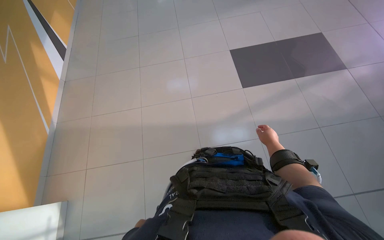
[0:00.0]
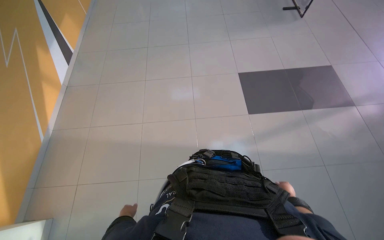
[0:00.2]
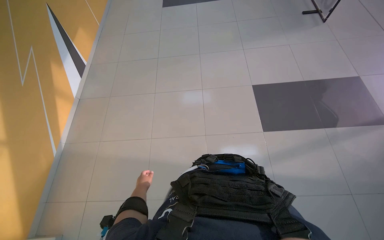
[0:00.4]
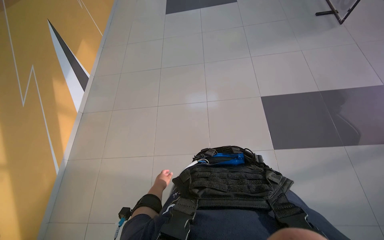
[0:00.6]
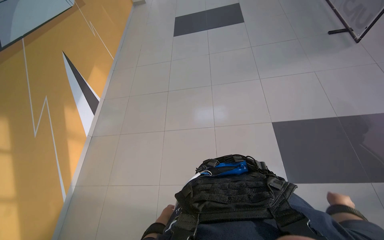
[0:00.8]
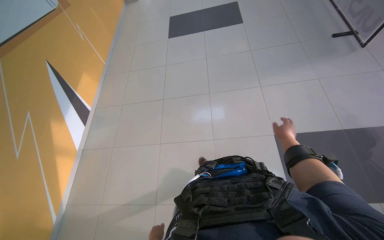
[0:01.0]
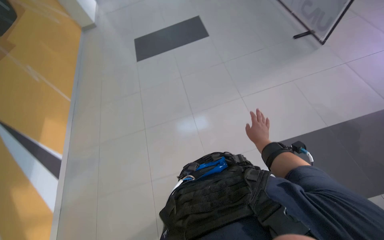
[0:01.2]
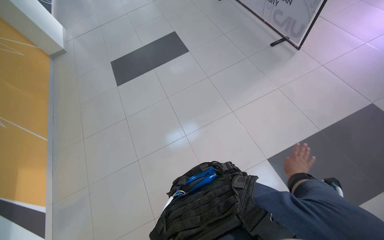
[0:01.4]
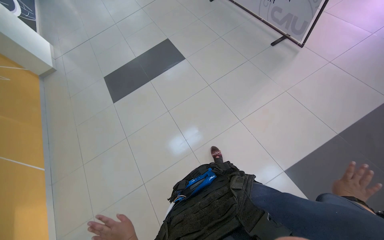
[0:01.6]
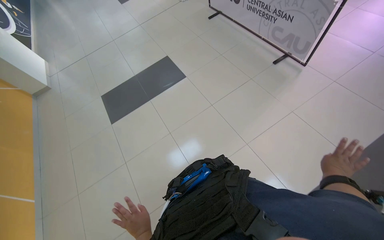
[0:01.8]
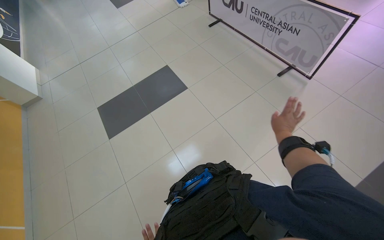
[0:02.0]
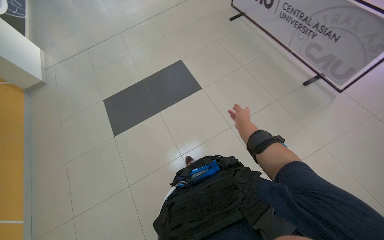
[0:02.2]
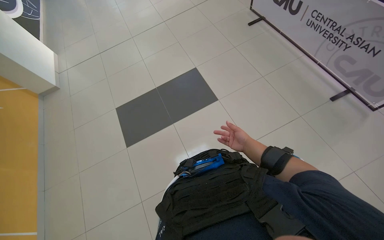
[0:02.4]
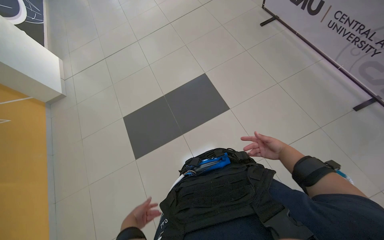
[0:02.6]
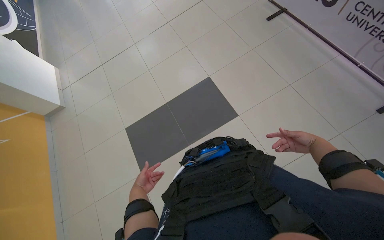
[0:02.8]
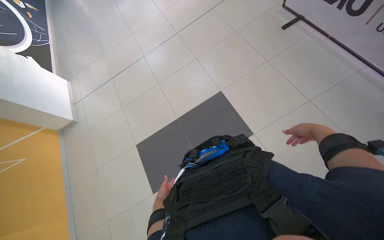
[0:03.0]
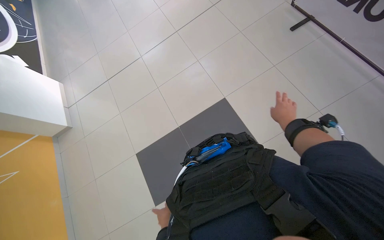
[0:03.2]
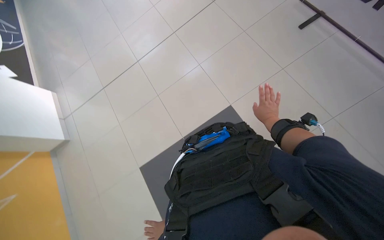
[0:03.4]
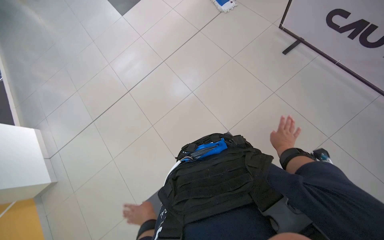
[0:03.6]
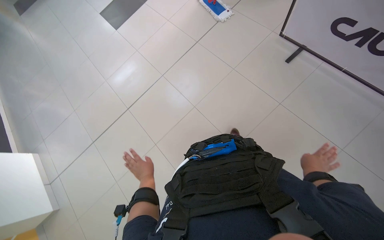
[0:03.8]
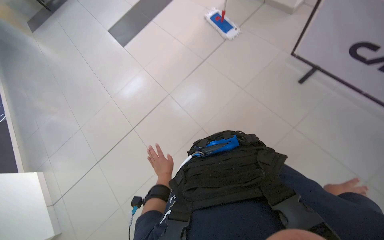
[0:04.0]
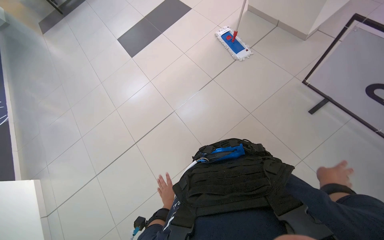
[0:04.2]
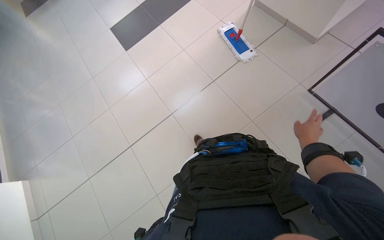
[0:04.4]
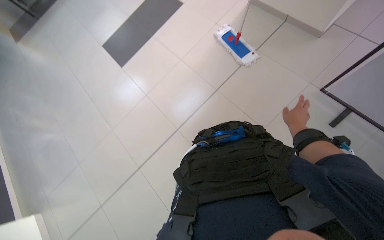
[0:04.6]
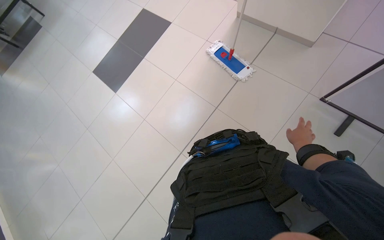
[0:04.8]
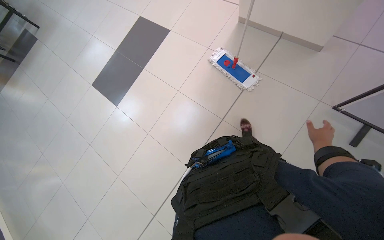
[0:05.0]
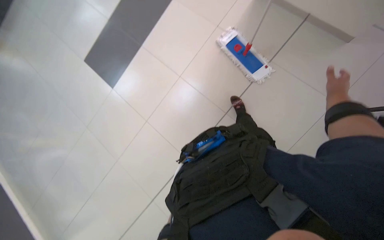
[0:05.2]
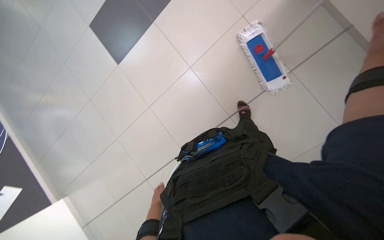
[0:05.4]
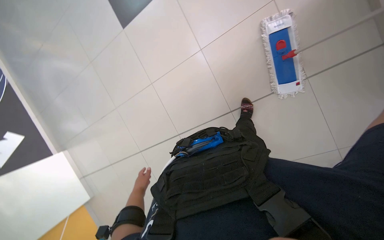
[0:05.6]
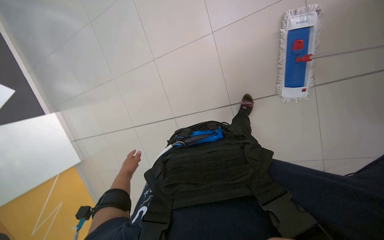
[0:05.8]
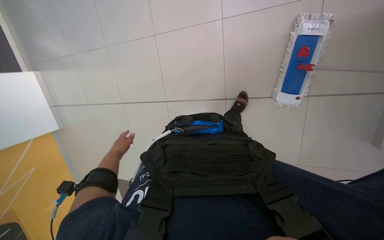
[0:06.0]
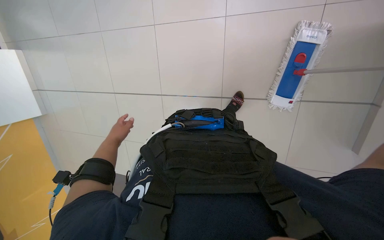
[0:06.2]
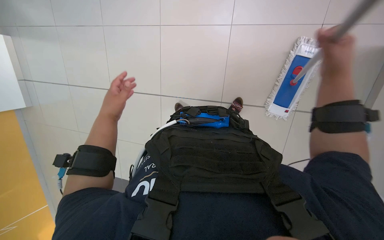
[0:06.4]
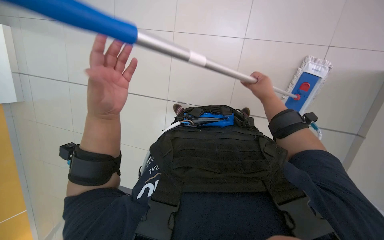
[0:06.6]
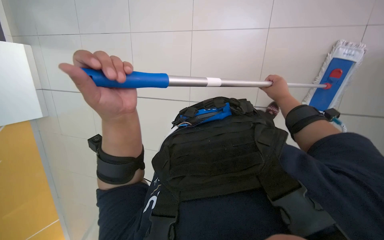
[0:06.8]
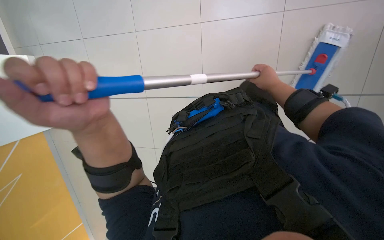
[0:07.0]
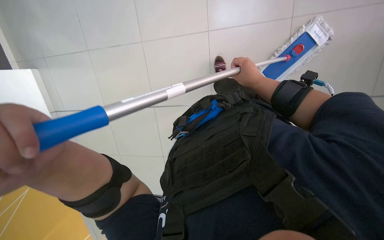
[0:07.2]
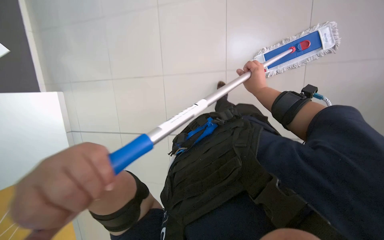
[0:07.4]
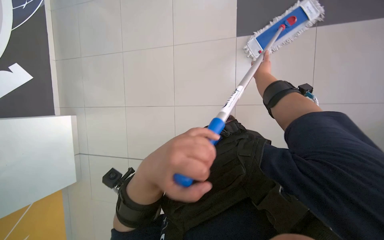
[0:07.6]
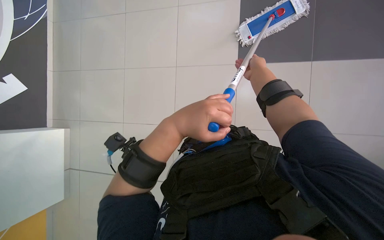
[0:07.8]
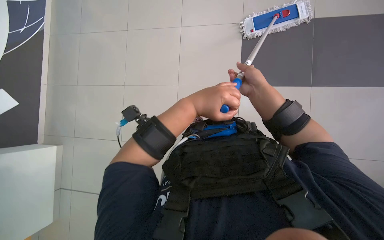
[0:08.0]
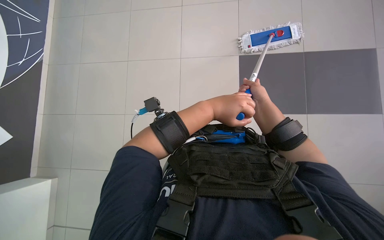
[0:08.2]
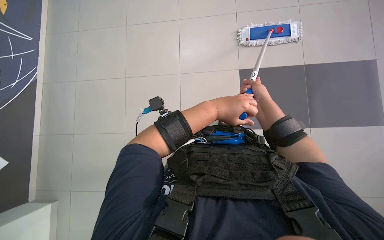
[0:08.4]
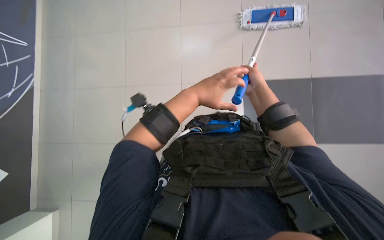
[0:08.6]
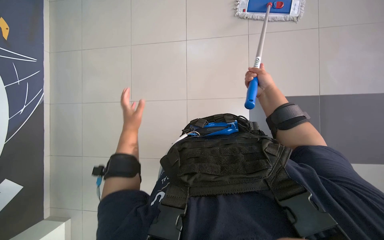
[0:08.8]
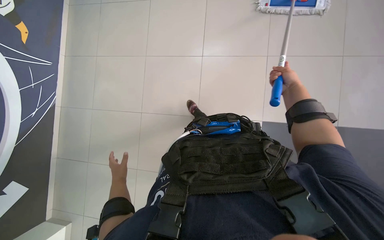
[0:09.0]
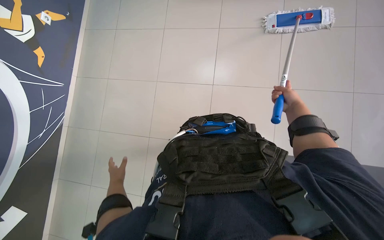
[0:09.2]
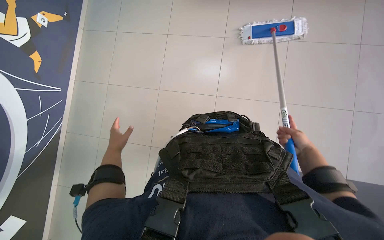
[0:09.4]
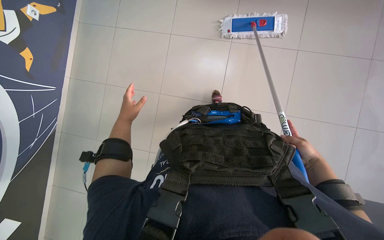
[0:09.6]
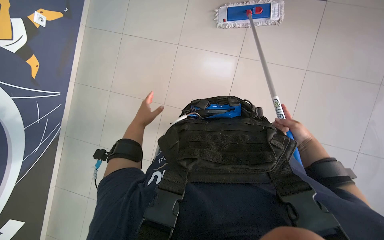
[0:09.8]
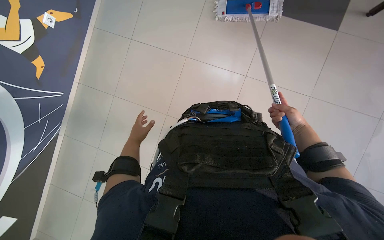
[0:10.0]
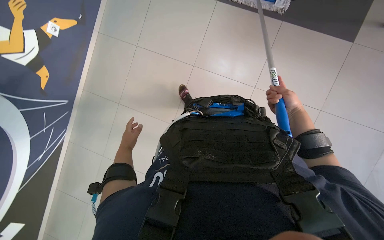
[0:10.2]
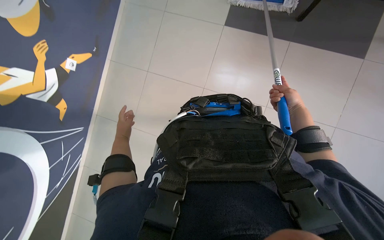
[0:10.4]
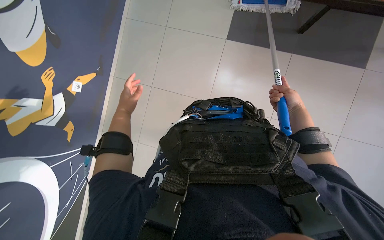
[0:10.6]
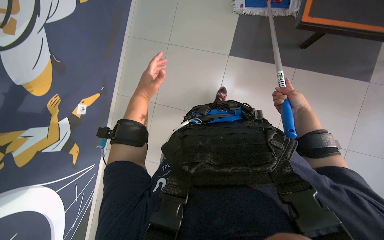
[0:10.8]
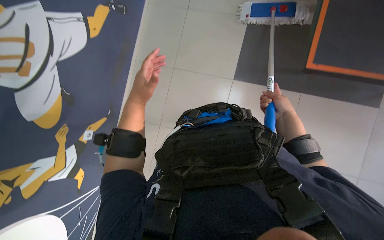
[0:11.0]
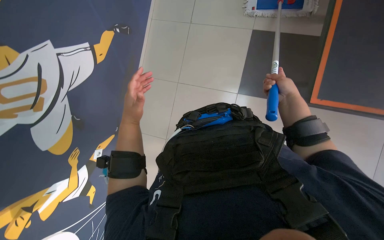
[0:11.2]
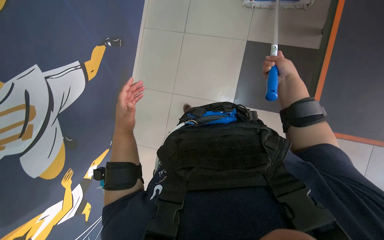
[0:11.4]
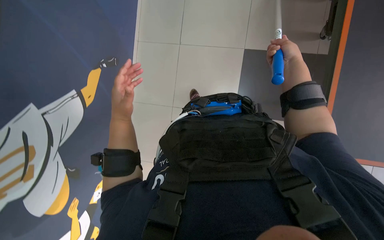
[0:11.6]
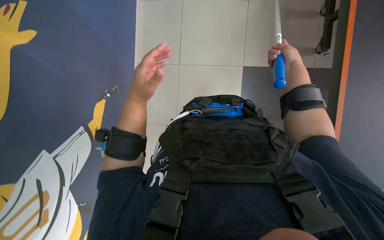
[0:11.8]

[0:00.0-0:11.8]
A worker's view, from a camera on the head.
Job: preparing cleaning supplies.
The whole recording: Changing mop and preparing. The worker puts away the used mop, wrings it, and picks up a new mop from the cart.
0.0 to 1.4 s: The camera is carried some 1.5 m.
1.4 to 3.0 s: The wearer moves roughly 1.5 m.
3.0 to 4.4 s: The head travels some 1.5 m.
4.4 to 6.0 s: The camera travels some 90 cm. The view tilts roughly 35 degrees downward. The scene rotates clockwise by some 30 degrees.
6.0 to 7.4 s: The left hand heads nearer to the camera and to the right, covering some 35 cm.
8.8 to 10.4 s: The left hand swings up and down the picture, roughly 25 cm each way, with 2 reversals. The right hand goes approximately 15 cm to the right, and reaches approximately 20 cm down the picture, then returns.
10.4 to 11.8 s: The head travels approximately 50 cm. The camera pitches upward, by approximately 15 degrees. The scene turns about 30 degrees counterclockwise in the picture.

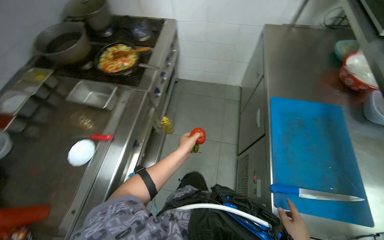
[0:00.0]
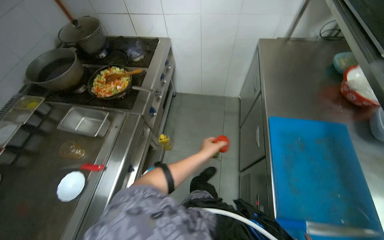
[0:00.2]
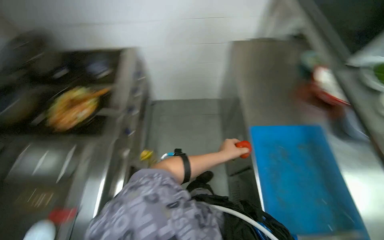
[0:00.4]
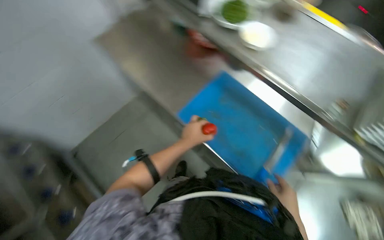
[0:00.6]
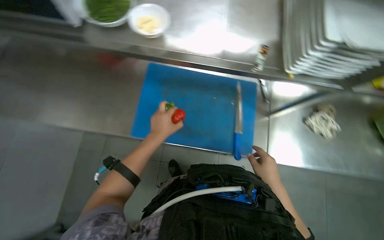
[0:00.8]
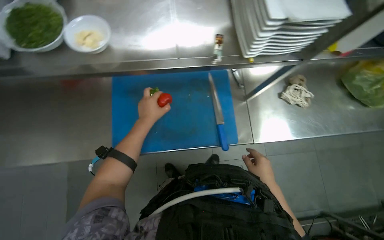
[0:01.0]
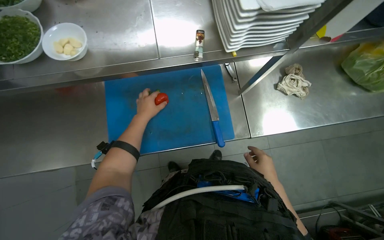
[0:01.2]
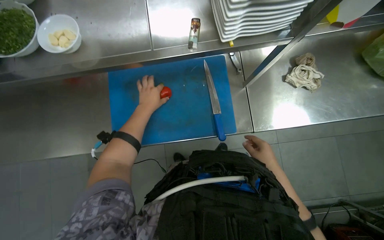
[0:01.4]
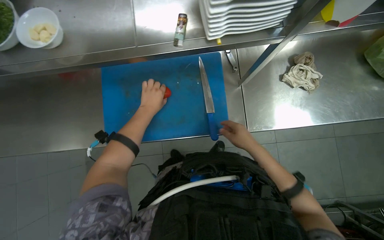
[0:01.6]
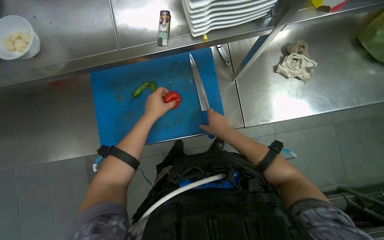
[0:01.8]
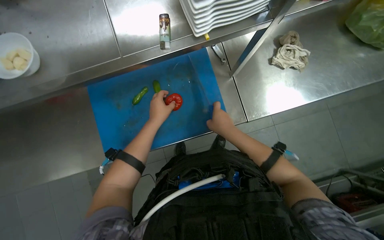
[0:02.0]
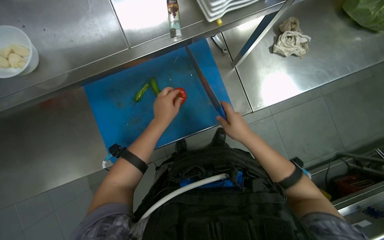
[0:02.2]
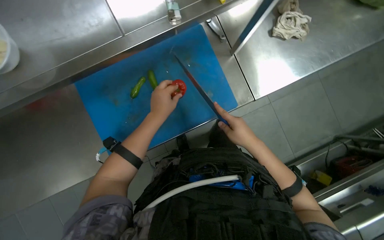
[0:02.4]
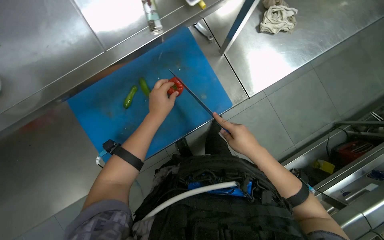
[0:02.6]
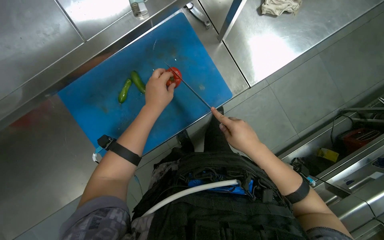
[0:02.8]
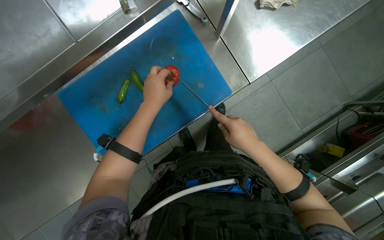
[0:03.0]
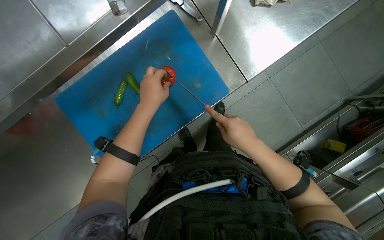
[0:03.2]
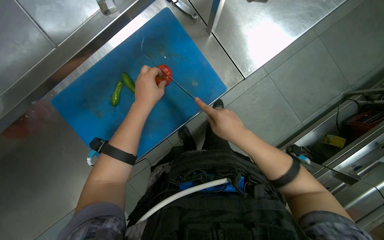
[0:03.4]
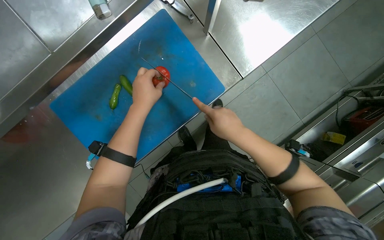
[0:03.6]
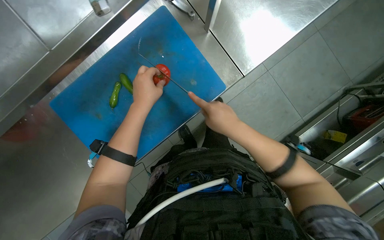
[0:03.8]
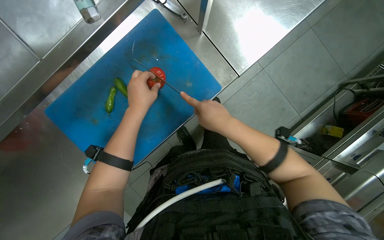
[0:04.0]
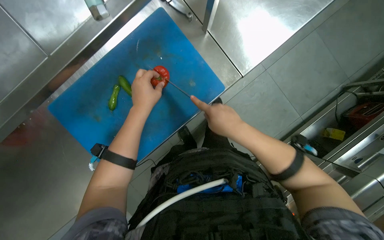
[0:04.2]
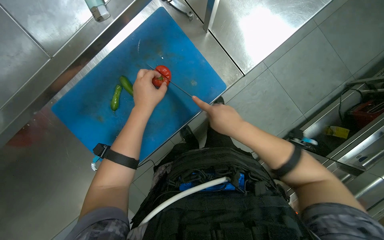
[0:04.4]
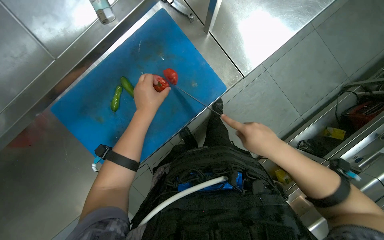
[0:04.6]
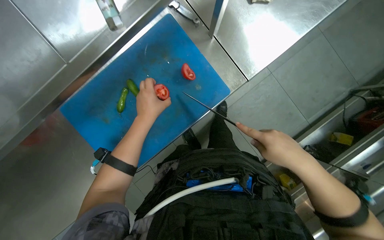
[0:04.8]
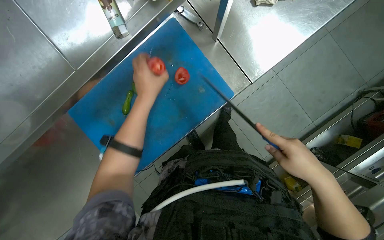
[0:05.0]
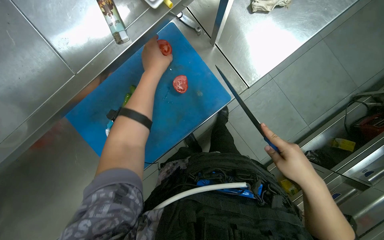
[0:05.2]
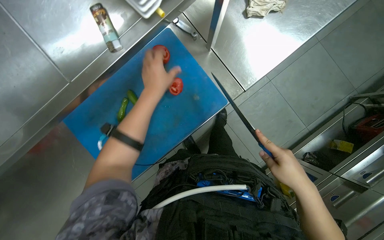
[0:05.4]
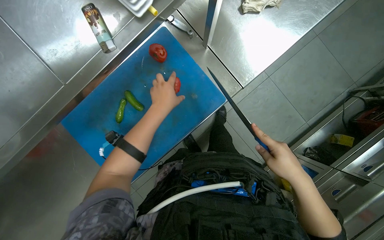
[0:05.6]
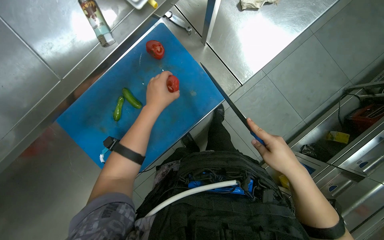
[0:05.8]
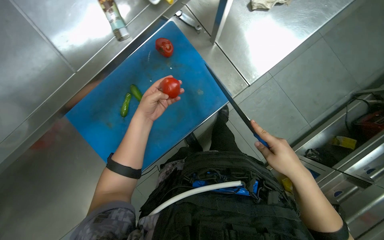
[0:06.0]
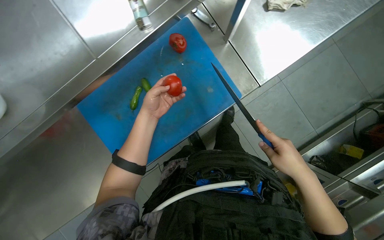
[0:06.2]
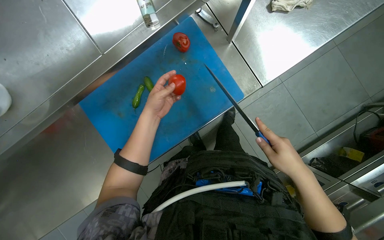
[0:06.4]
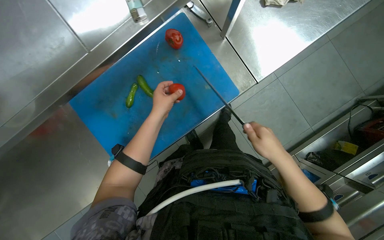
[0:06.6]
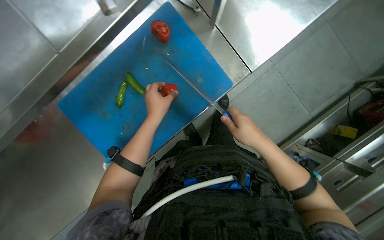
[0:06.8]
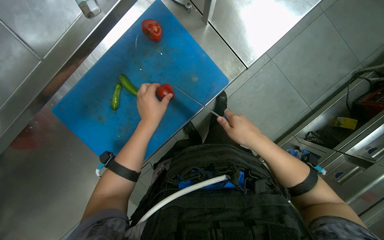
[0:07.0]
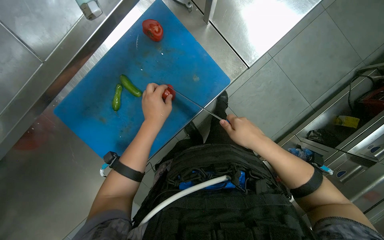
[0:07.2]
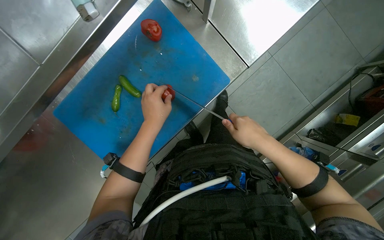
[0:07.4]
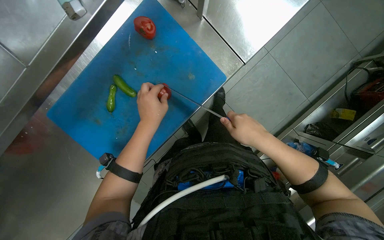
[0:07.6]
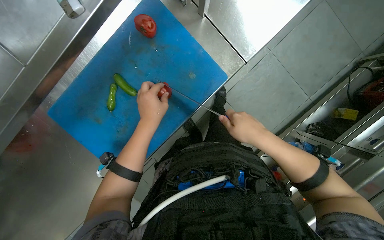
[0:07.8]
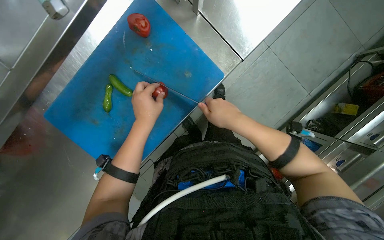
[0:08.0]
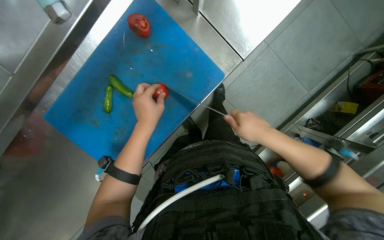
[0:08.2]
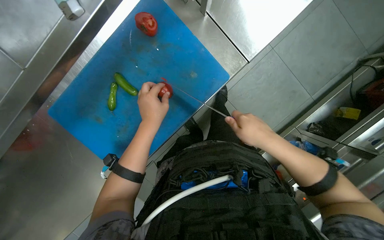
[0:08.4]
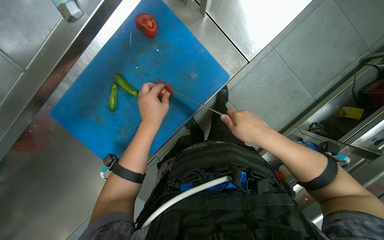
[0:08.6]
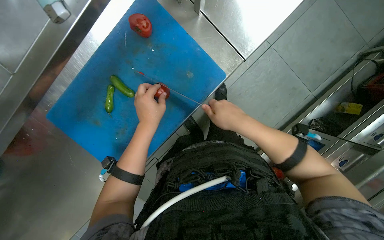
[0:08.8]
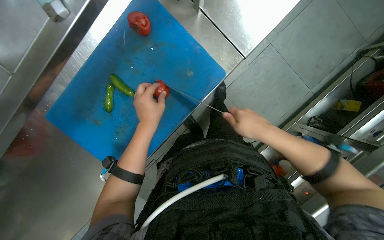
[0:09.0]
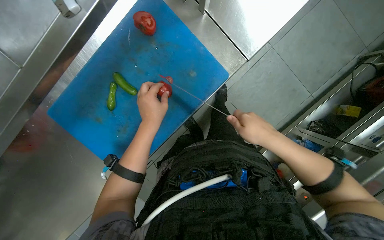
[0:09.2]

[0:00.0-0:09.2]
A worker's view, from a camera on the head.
Job: preparing food.
The whole recording: Slicing tomato on cutting board. The worker slices a red tomato on a blue cutting board with a knife.
0.0 to 1.6 s: The wearer looks roughly 55 degrees further to the right. The view tilts about 15 degrees downward.
1.6 to 3.0 s: The scene rotates counterclockwise by about 25 degrees.
3.0 to 4.6 s: The hands work in one place, with small movements.
4.6 to 6.2 s: The left hand moves some 15 cm up the picture and comes back.
6.2 to 7.6 s: The hands are busy where they are.
7.6 to 9.2 s: The hands make small movements and keep their place.
